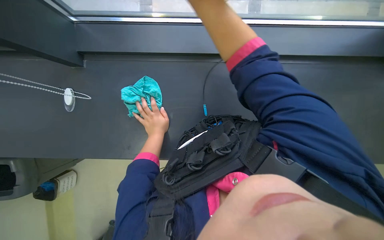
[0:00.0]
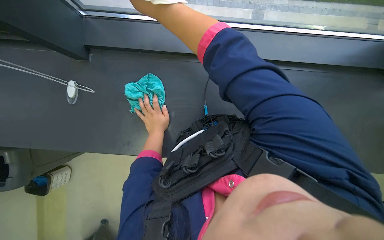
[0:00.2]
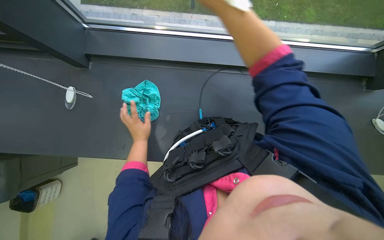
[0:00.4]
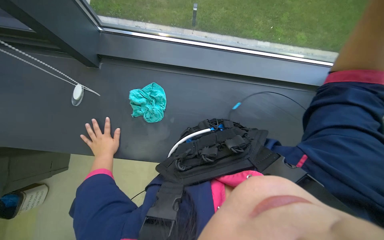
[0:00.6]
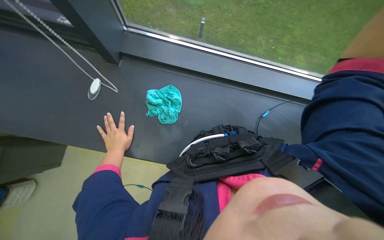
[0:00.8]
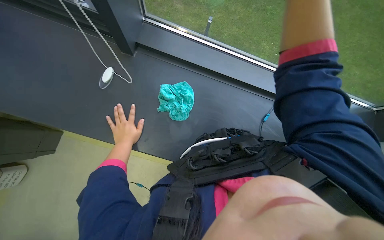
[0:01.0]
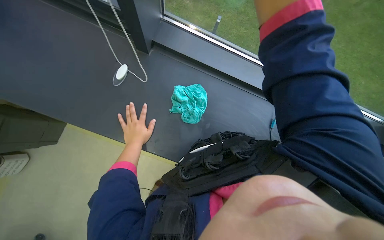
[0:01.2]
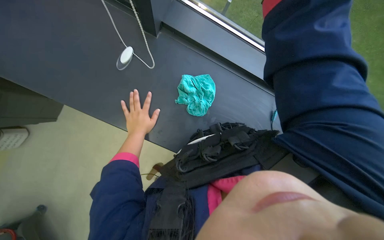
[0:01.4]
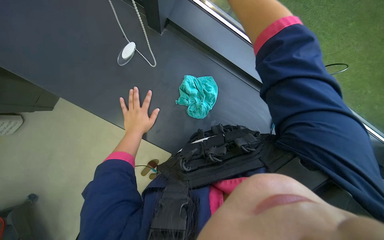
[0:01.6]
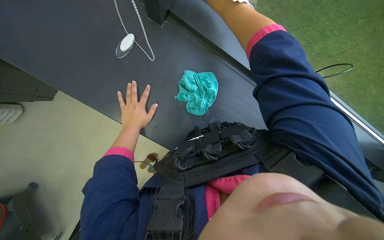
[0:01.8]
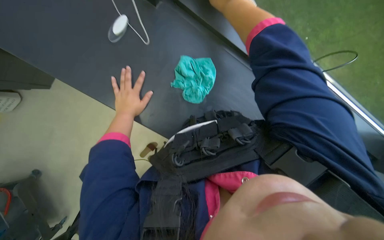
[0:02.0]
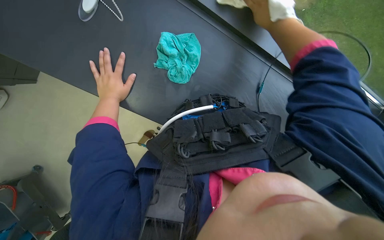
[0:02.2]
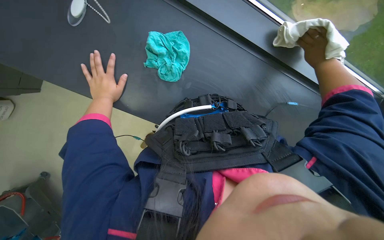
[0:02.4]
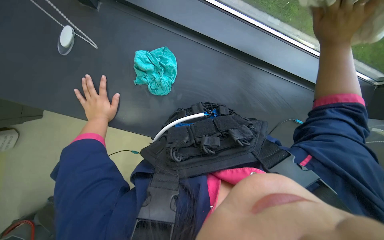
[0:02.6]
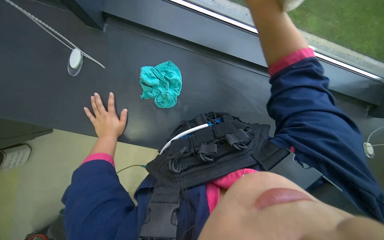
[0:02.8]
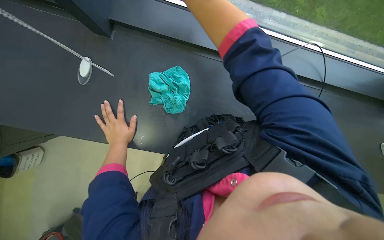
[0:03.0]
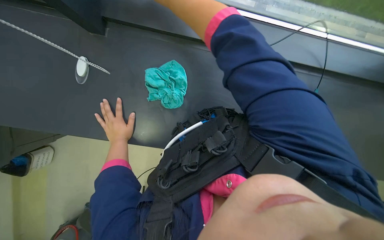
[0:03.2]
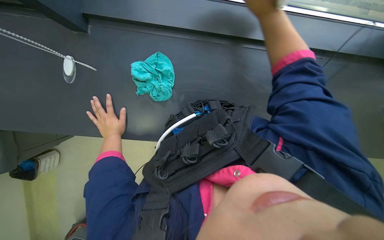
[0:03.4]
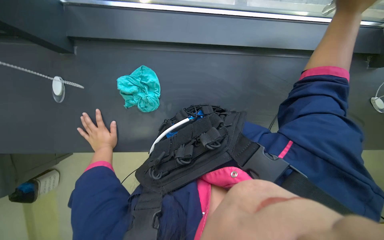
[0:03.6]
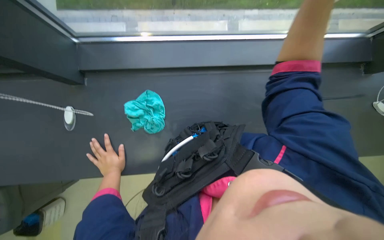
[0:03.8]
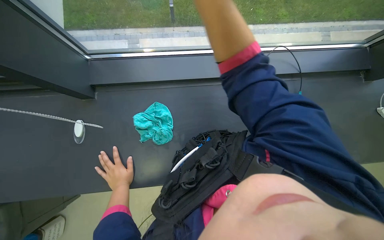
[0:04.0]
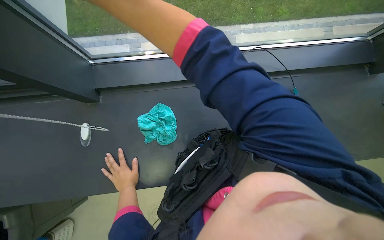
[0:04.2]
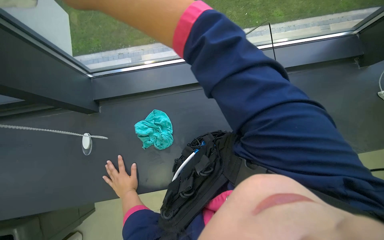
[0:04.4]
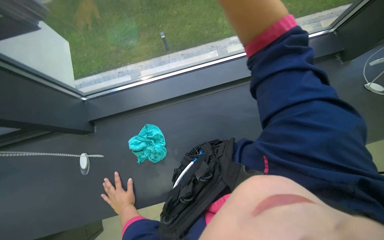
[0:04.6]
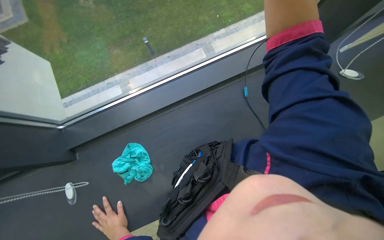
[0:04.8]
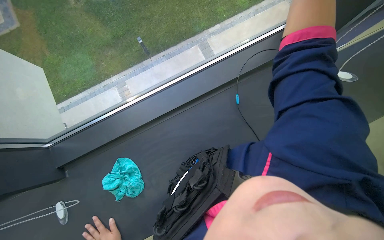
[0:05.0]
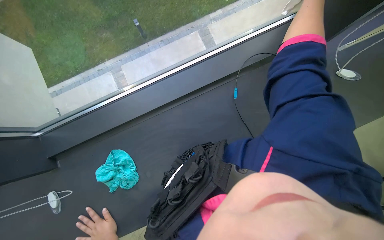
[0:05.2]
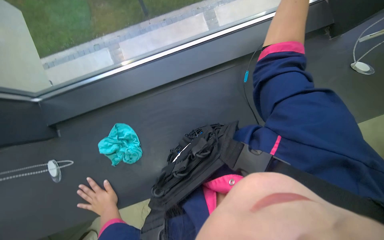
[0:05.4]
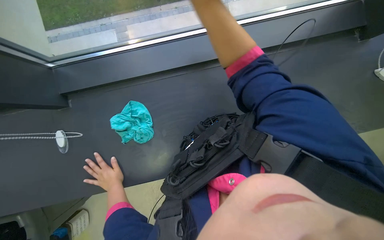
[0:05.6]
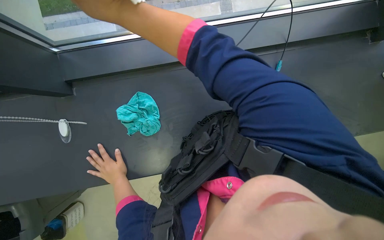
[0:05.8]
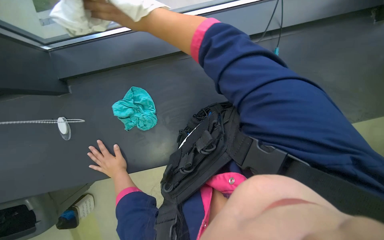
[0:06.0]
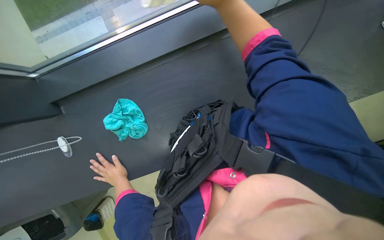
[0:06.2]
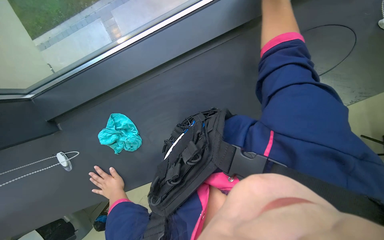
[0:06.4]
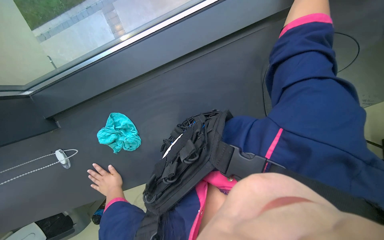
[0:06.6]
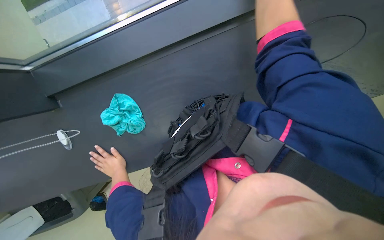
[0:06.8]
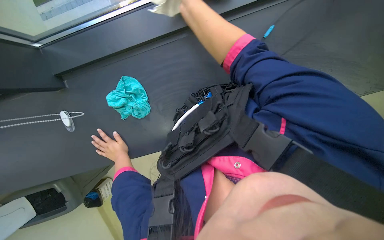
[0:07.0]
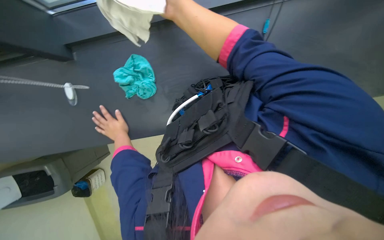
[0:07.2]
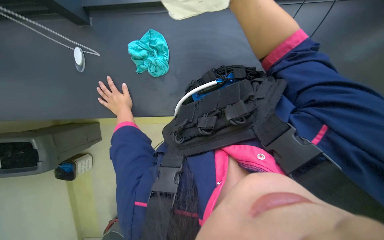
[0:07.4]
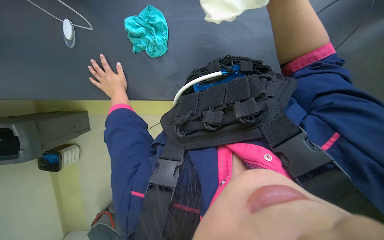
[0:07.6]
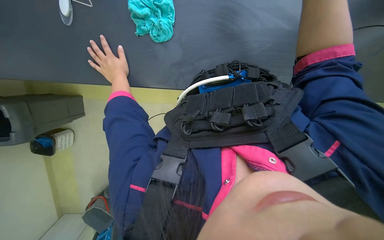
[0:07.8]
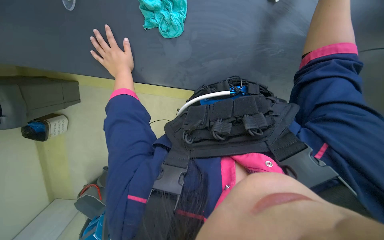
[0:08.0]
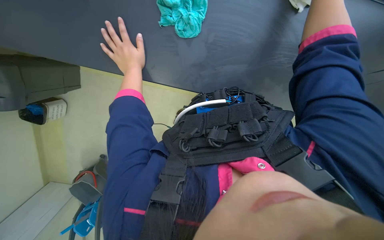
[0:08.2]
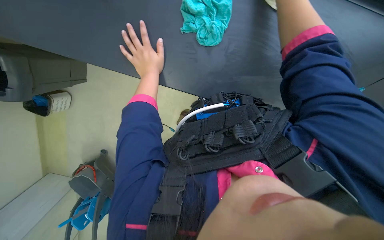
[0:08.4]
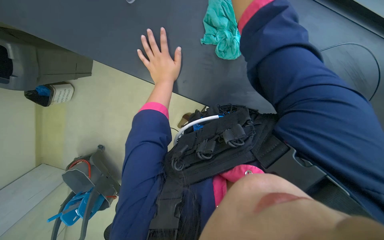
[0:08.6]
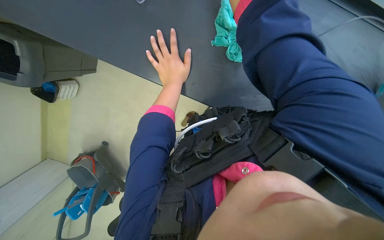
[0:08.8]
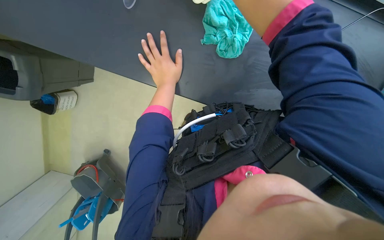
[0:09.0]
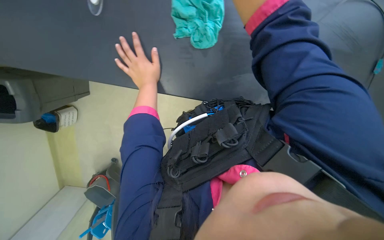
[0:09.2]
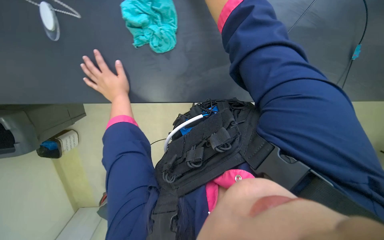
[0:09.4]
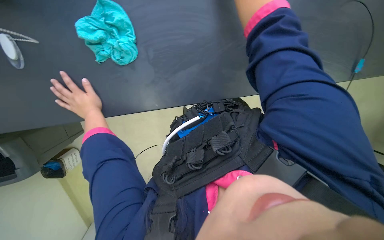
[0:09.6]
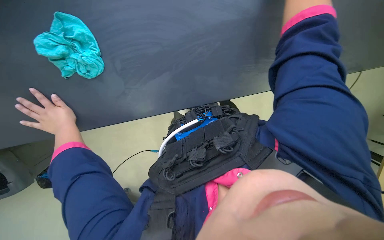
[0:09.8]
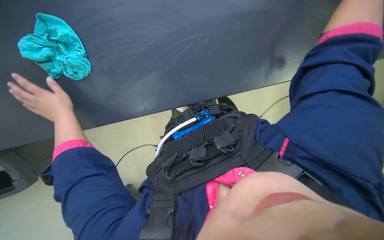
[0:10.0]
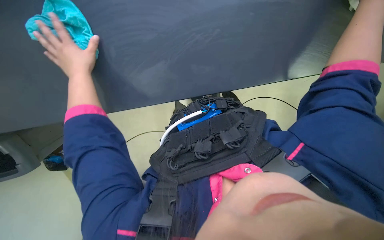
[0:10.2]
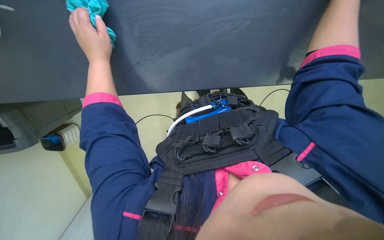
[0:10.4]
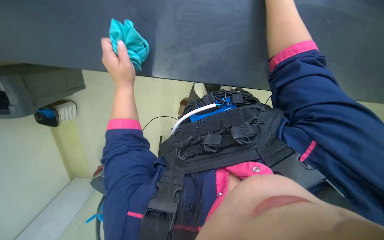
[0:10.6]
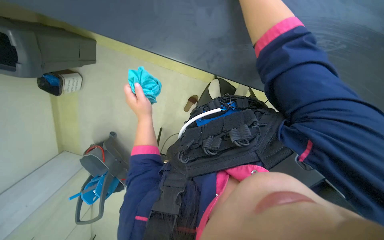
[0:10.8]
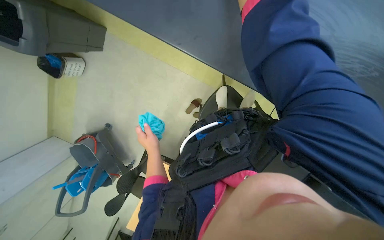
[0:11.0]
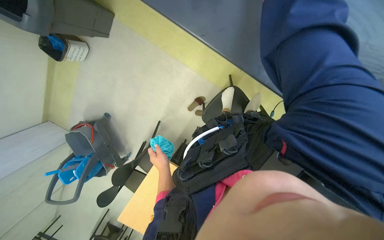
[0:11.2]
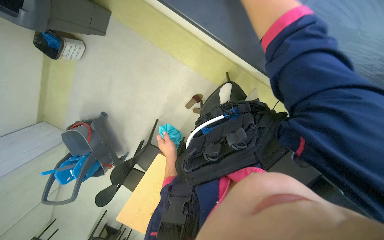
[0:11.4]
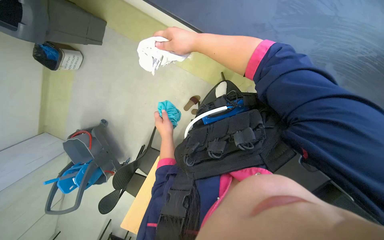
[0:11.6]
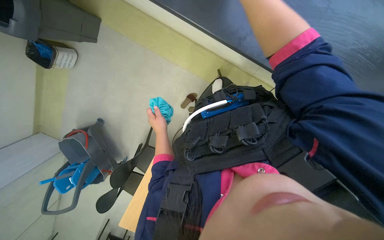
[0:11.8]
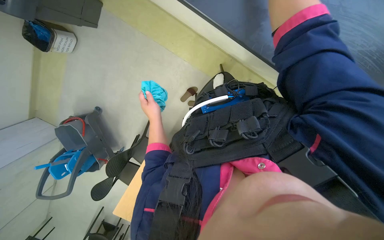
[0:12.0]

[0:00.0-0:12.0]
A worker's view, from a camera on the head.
Job: cleaning windows.
The whole recording: Wiping window glass. The worker wipes the window glass with a white cloth.
0:00.0 to 0:01.6: The scene turns roughly 30 degrees clockwise in the picture. The left hand shifts approximately 10 cm nearer to the camera.
0:04.4 to 0:06.0: The camera pitches downward, by approximately 15 degrees.
0:06.0 to 0:07.6: The camera pitches downward, by about 15 degrees. The left hand shifts approximately 10 cm up the picture.
0:09.0 to 0:10.4: The camera travels approximately 40 cm. The camera sweeps to the left, by roughly 15 degrees.

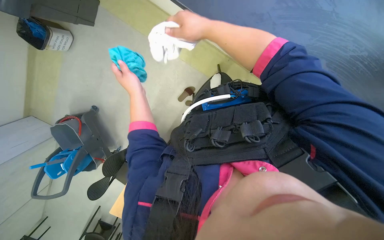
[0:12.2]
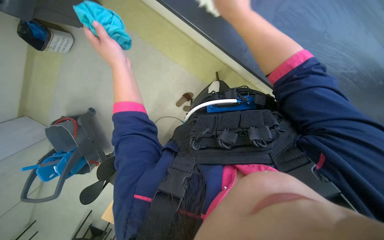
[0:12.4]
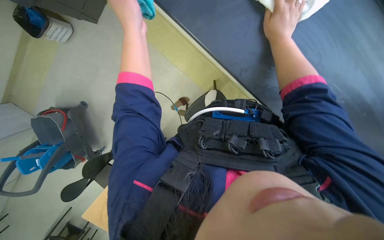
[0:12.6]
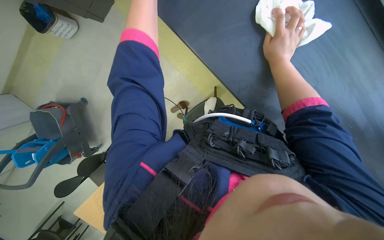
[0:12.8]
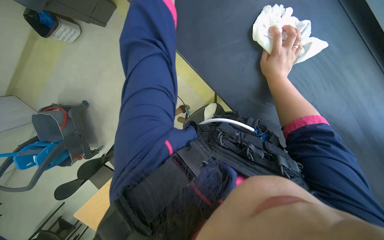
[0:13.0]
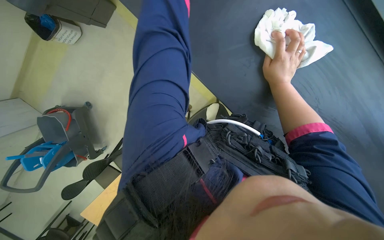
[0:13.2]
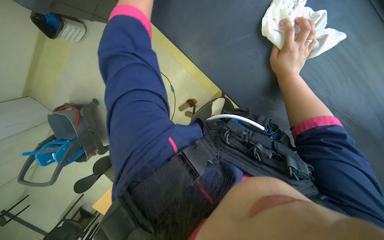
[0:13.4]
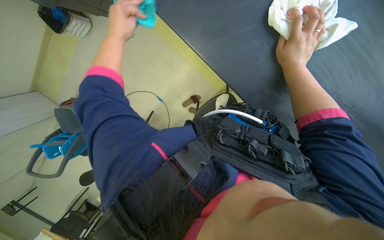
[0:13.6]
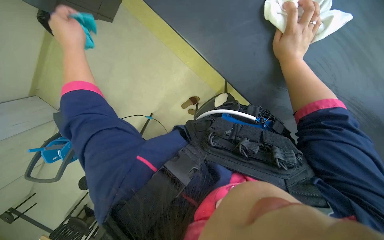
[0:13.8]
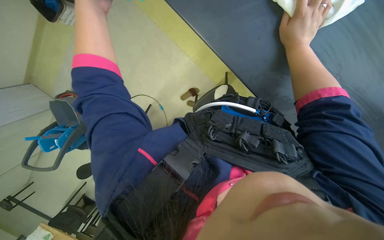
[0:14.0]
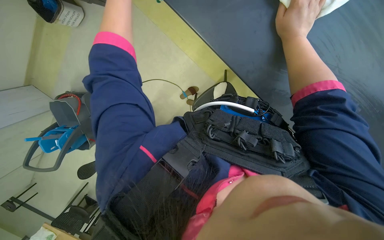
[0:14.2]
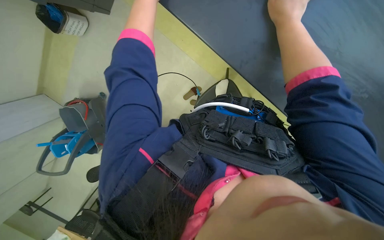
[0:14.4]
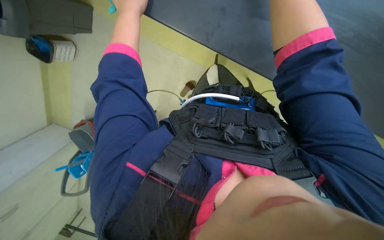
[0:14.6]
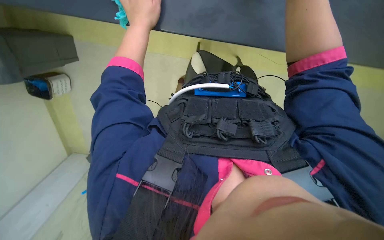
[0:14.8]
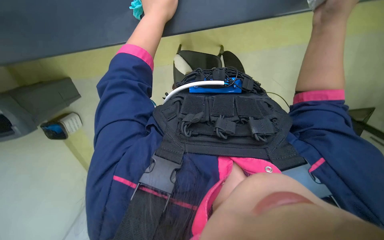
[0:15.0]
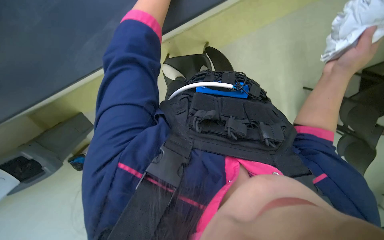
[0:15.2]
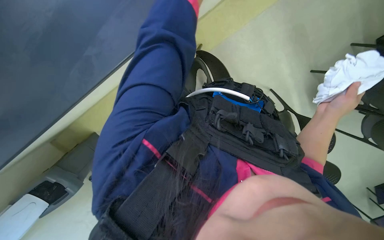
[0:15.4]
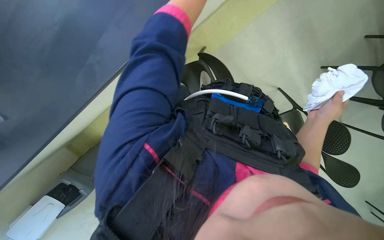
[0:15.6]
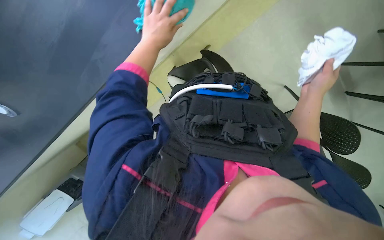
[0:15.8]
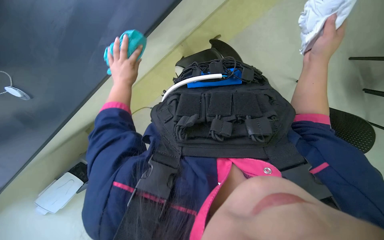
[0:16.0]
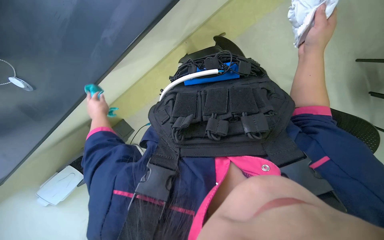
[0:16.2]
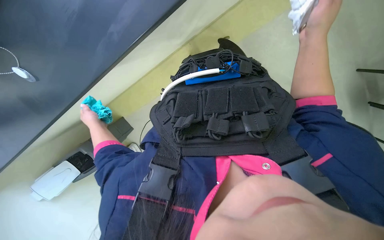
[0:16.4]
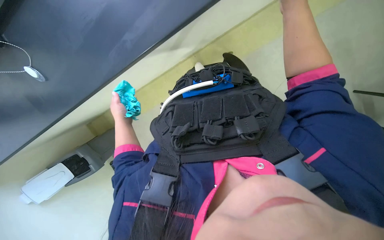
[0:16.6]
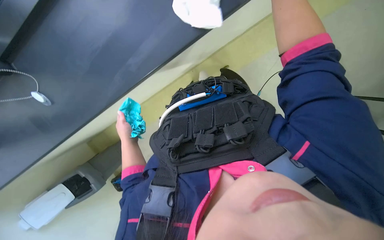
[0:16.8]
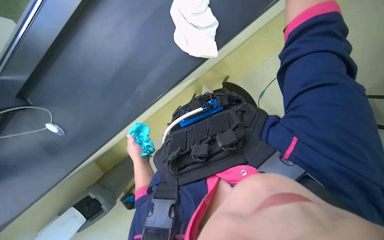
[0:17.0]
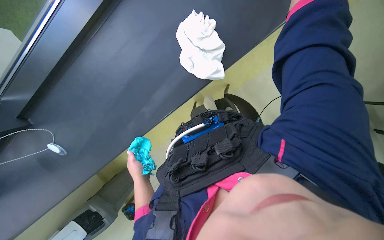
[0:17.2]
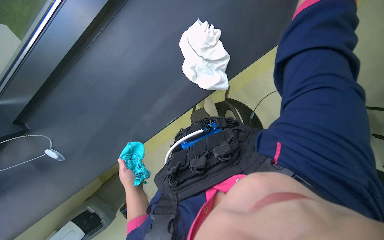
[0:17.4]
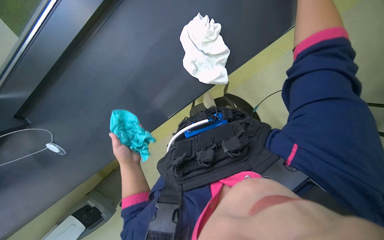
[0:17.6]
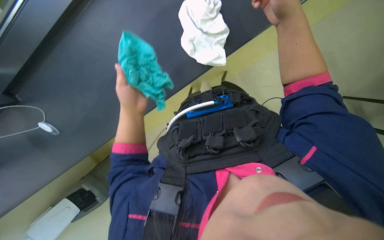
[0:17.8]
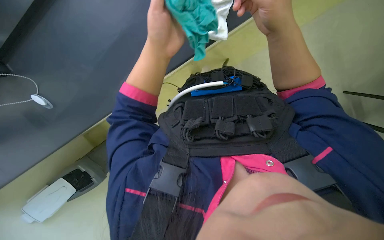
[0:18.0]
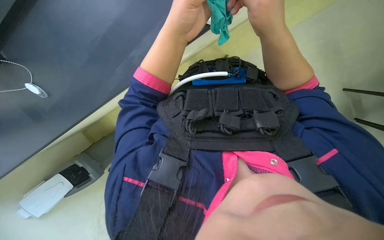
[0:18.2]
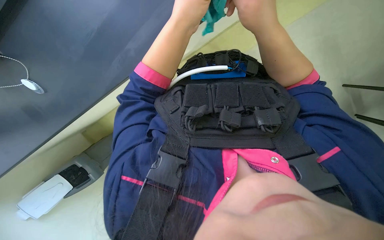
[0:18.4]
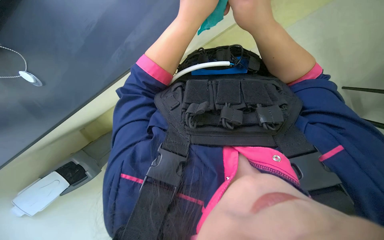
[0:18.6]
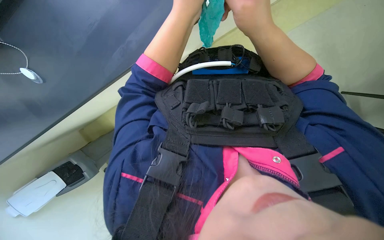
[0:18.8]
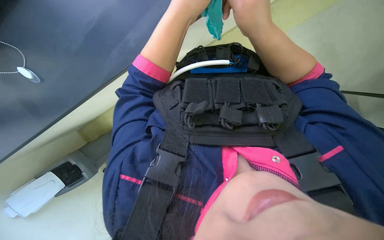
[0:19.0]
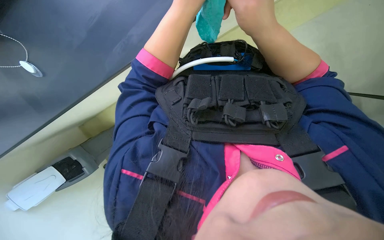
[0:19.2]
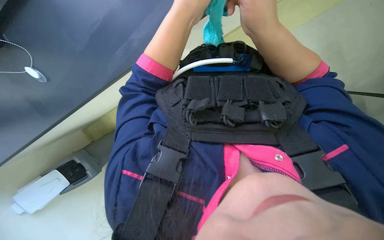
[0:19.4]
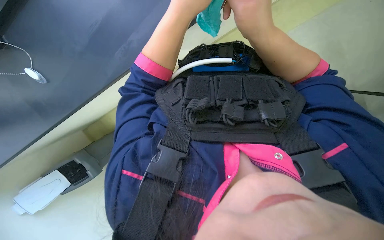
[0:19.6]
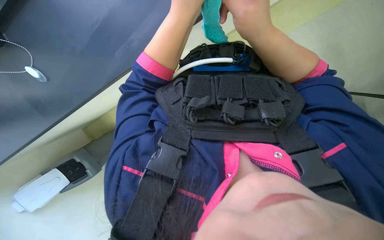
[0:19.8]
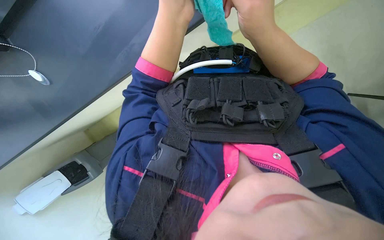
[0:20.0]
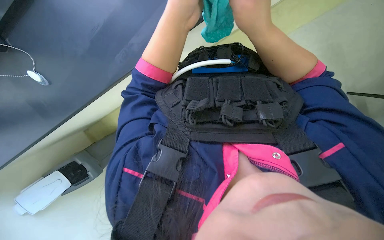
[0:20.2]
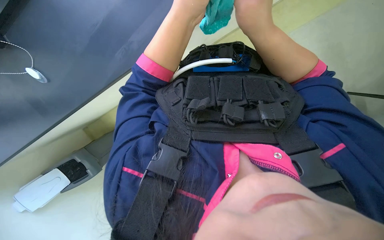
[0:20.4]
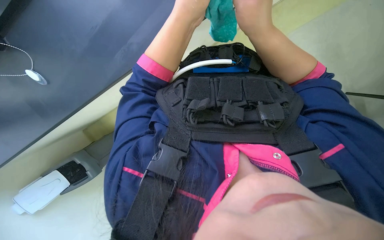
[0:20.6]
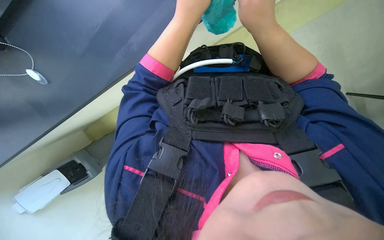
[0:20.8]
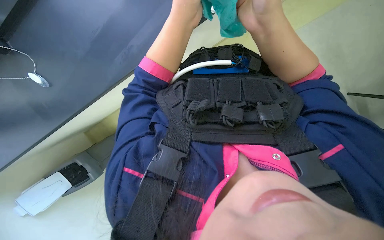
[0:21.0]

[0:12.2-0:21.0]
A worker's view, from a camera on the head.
Job: cleaning windows.
The whole recording: Wiping window glass. The worker wipes the window glass with a white cloth.
0:12.2 to 0:13.6: The right hand is displaced to the right by some 20 cm.
0:15.2 to 0:16.6: Everything in view rotates some 25 degrees counterclockwise.
0:16.6 to 0:18.0: The view tips upward by about 15 degrees.
0:19.6 to 0:21.0: The hands make small movements and keep their place.
